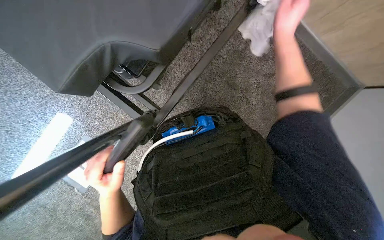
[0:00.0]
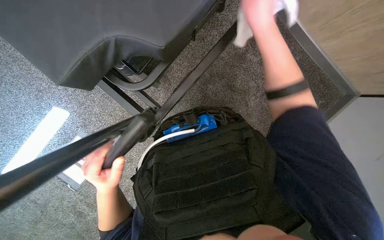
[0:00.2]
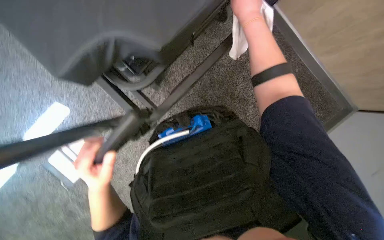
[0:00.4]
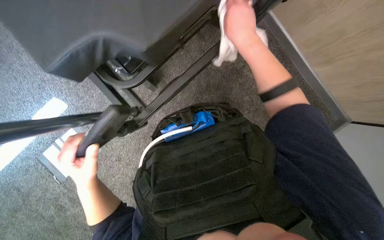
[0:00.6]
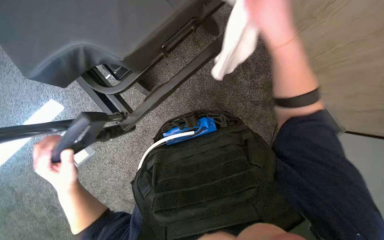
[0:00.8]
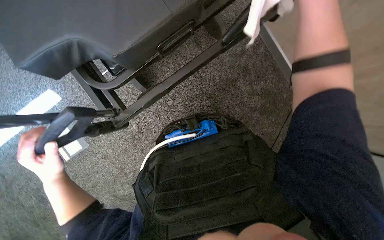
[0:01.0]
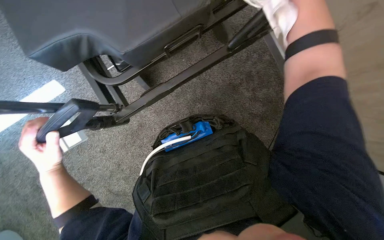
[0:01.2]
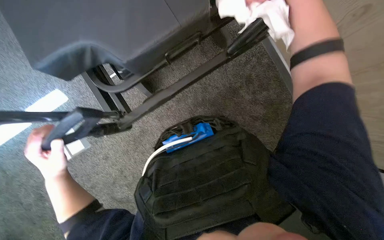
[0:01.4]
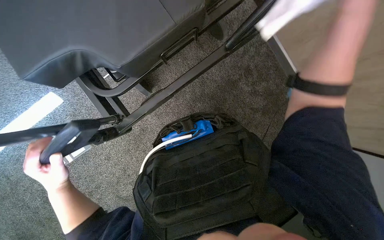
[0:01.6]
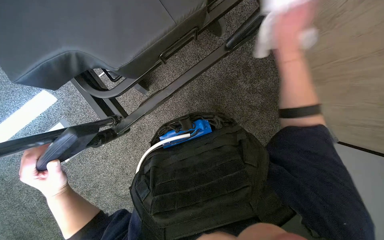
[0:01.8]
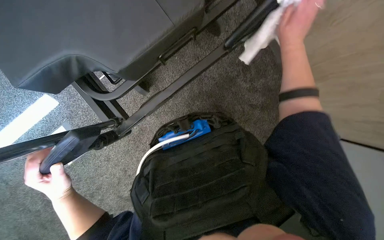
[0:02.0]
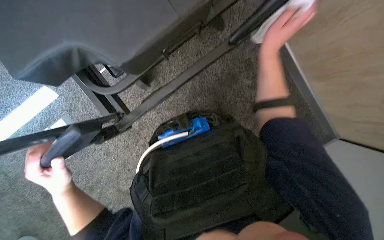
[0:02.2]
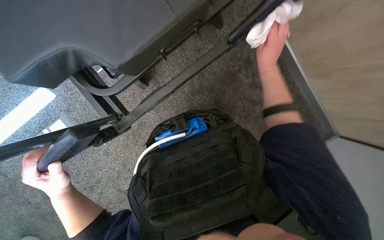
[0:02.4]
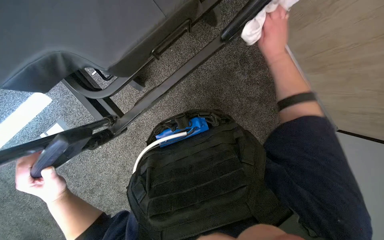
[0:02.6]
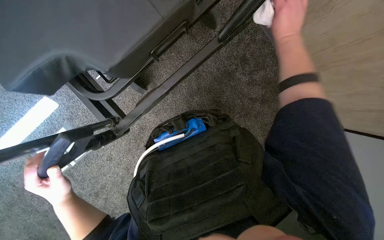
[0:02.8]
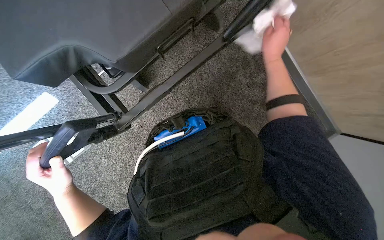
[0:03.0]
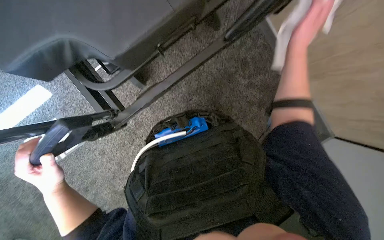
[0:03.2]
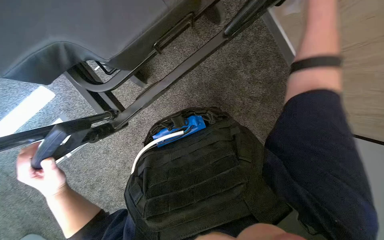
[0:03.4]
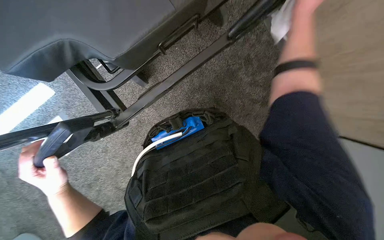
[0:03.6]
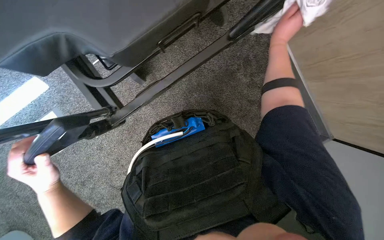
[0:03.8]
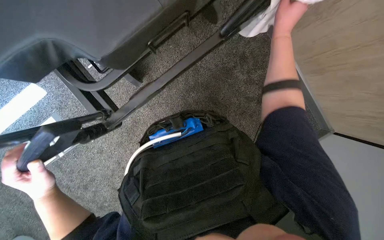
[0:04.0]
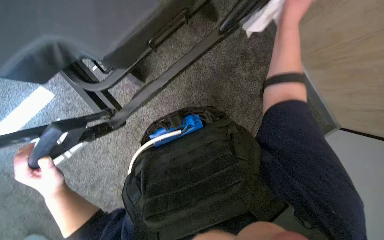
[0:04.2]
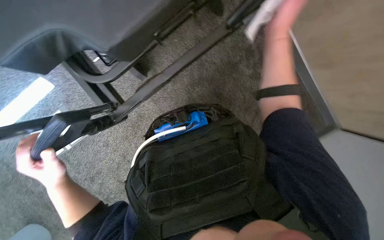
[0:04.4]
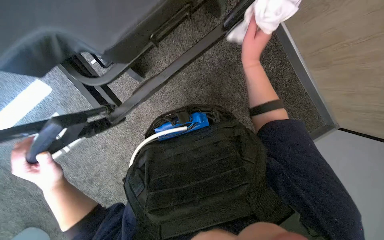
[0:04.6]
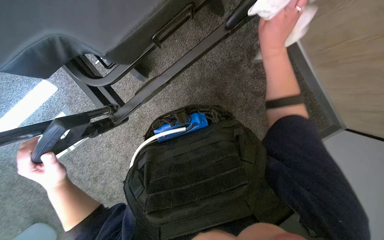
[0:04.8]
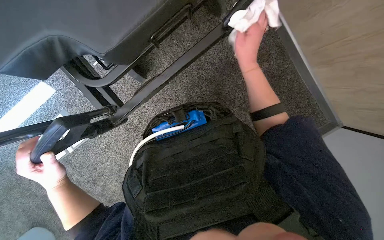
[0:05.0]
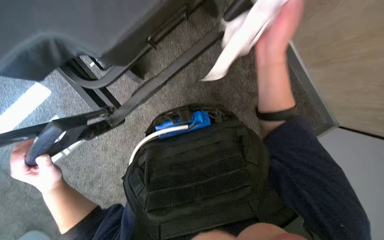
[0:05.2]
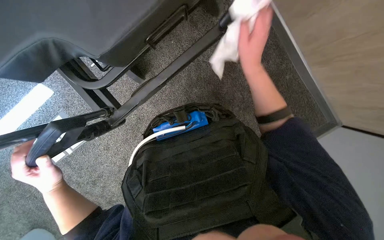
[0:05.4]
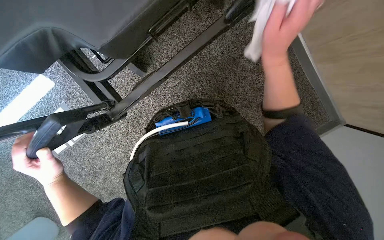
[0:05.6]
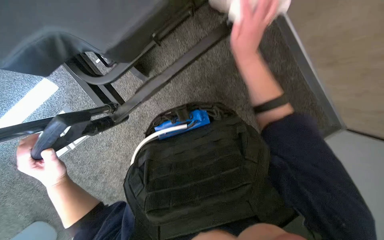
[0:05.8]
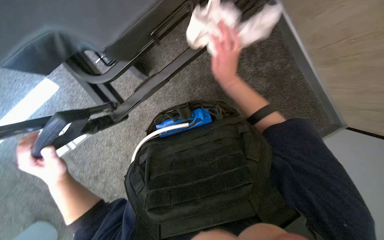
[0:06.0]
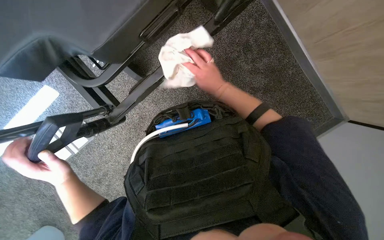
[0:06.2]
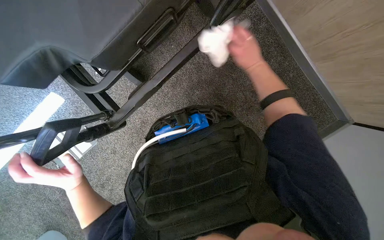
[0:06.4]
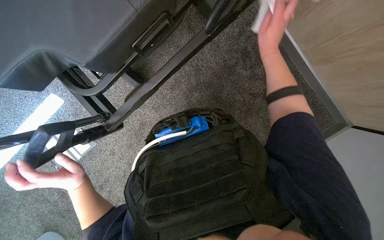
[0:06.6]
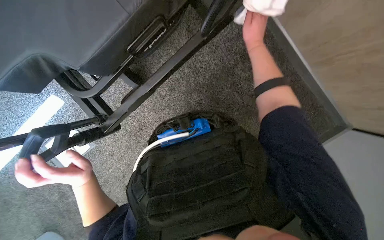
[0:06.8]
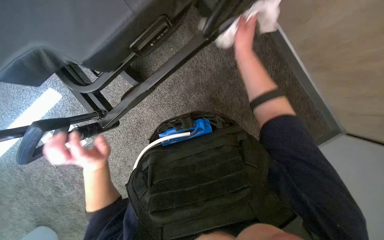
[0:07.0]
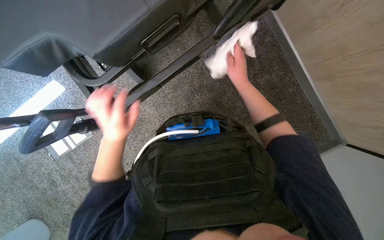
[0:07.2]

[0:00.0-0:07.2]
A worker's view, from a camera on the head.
Job: wiping surfaces.
The whole recording: Wiping stretcher frame. The worker wipes the metal frame and various components of the stretcher.
0:02.8 to 0:04.4: The right hand goes approximately 10 cm to the left.
0:05.8 to 0:07.2: The left hand goes roughly 20 cm to the right and up the picture. Meanwhile the right hand swings up and down the picture, about 15 cm each way, with 2 reversals.

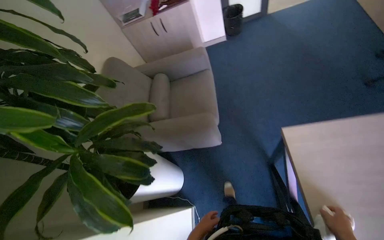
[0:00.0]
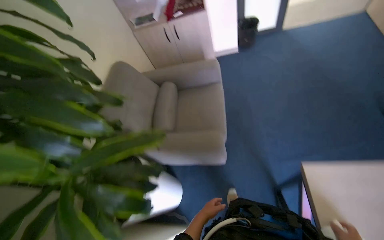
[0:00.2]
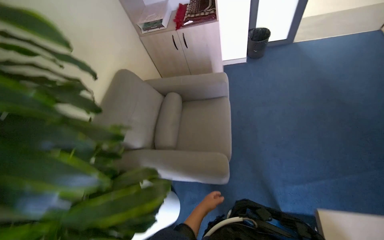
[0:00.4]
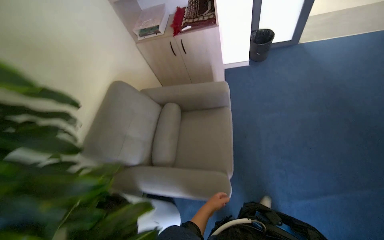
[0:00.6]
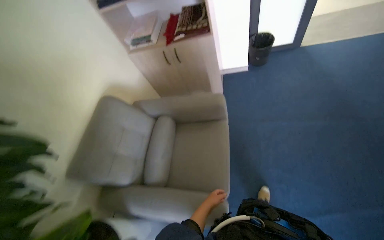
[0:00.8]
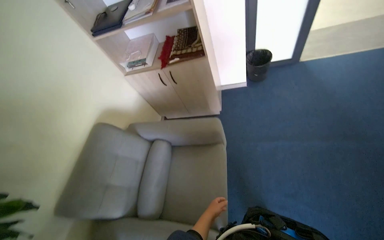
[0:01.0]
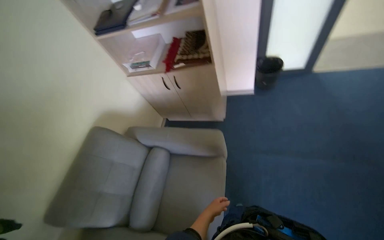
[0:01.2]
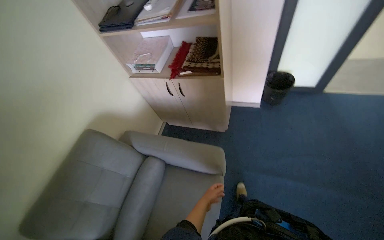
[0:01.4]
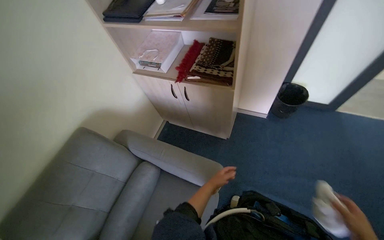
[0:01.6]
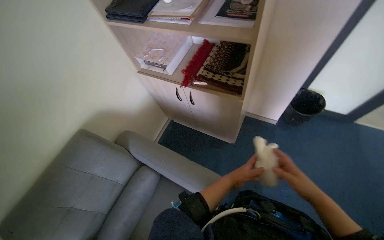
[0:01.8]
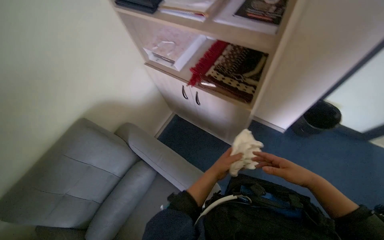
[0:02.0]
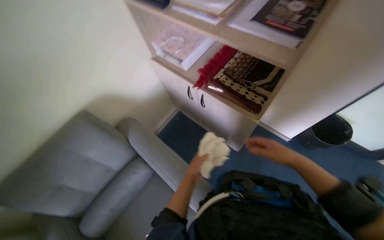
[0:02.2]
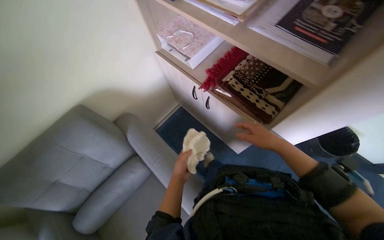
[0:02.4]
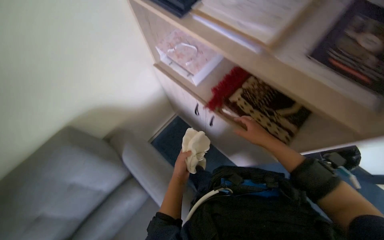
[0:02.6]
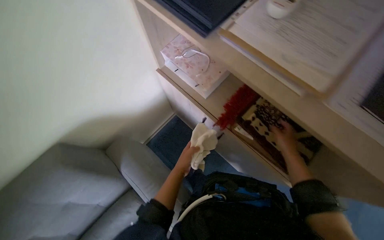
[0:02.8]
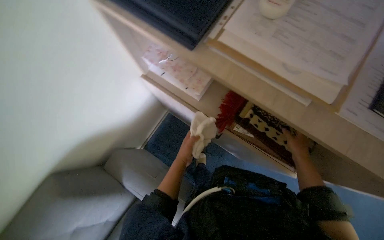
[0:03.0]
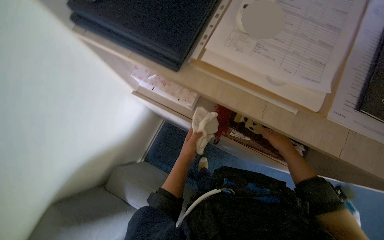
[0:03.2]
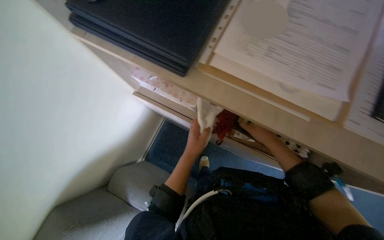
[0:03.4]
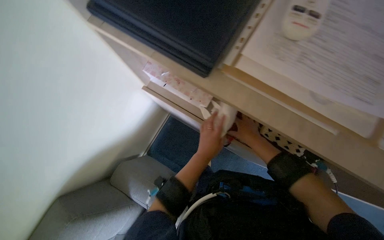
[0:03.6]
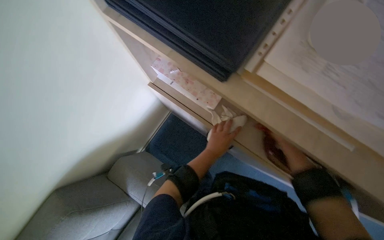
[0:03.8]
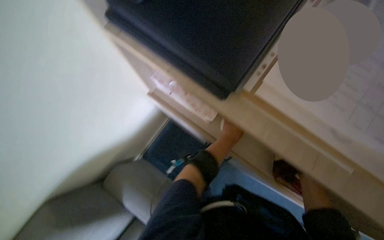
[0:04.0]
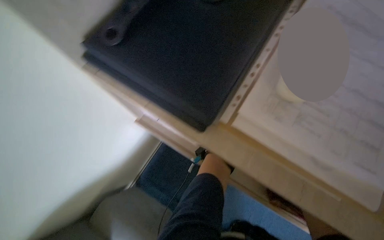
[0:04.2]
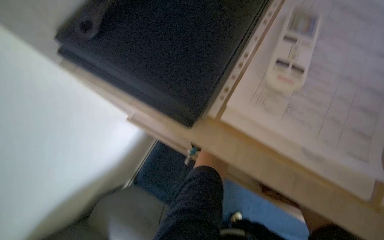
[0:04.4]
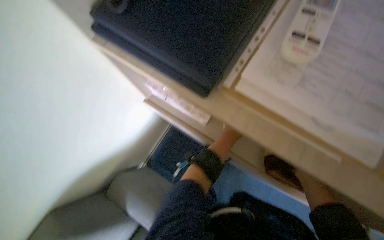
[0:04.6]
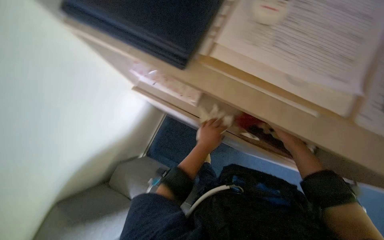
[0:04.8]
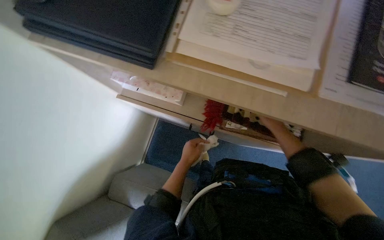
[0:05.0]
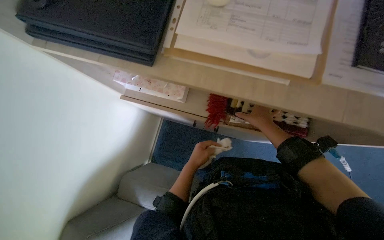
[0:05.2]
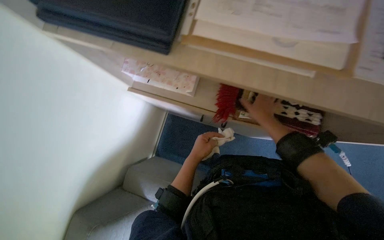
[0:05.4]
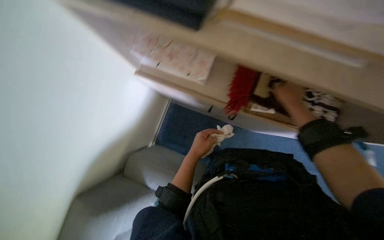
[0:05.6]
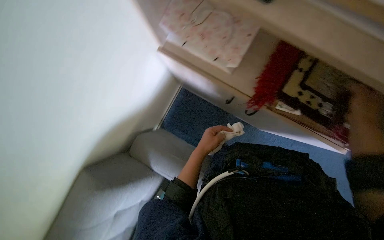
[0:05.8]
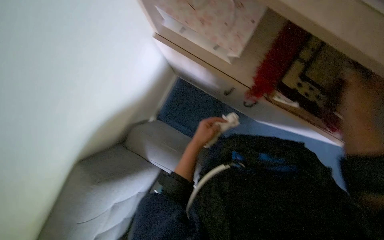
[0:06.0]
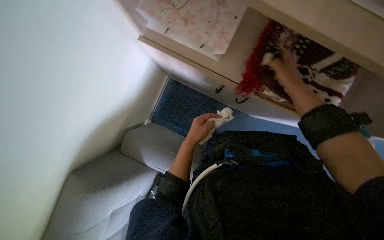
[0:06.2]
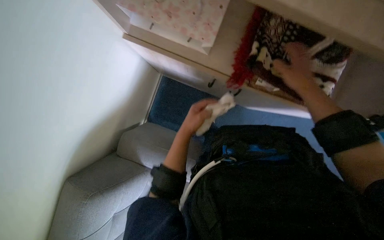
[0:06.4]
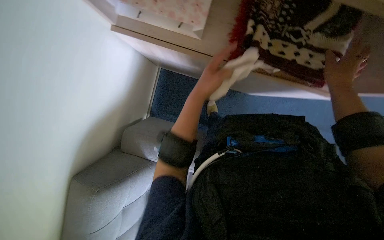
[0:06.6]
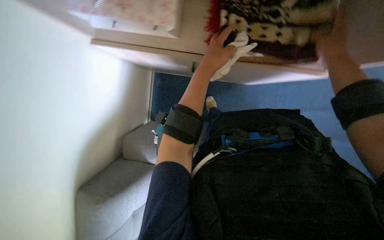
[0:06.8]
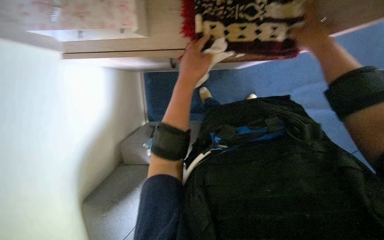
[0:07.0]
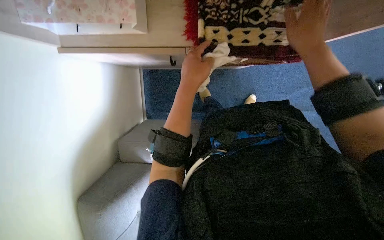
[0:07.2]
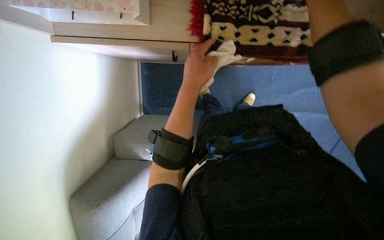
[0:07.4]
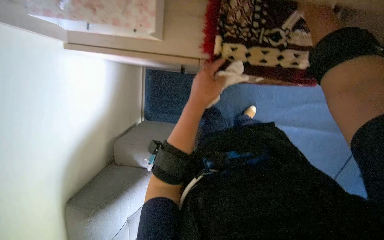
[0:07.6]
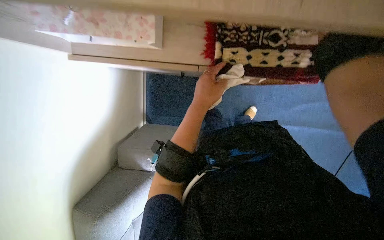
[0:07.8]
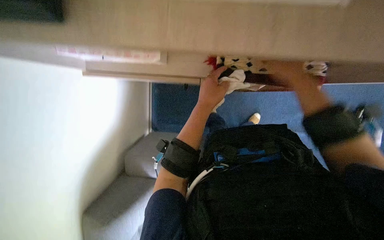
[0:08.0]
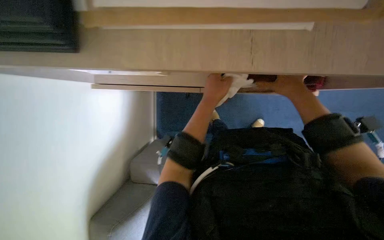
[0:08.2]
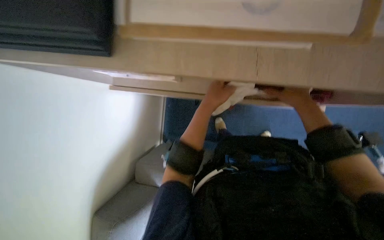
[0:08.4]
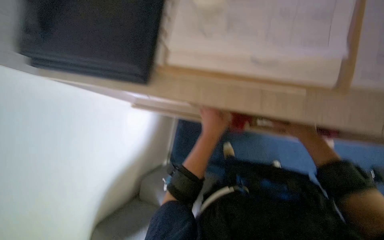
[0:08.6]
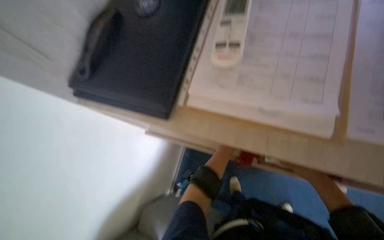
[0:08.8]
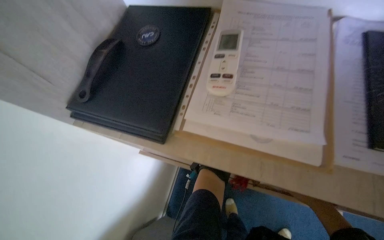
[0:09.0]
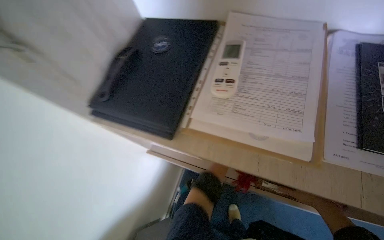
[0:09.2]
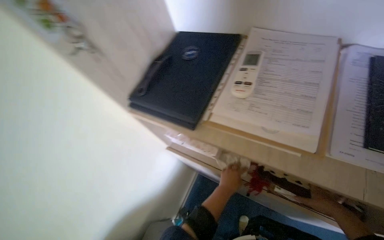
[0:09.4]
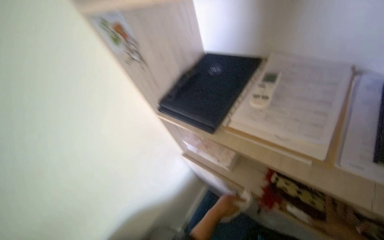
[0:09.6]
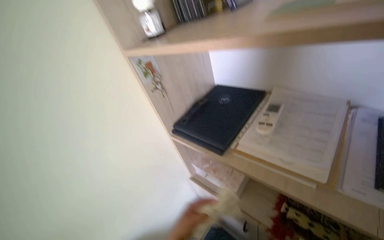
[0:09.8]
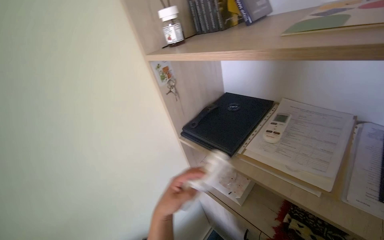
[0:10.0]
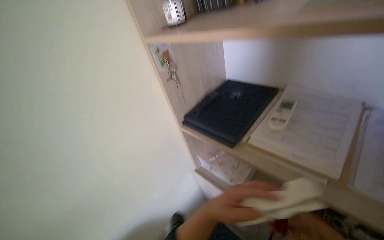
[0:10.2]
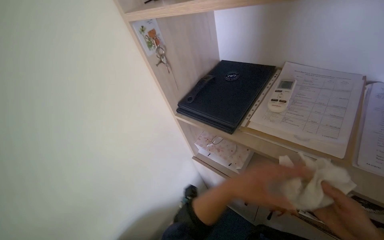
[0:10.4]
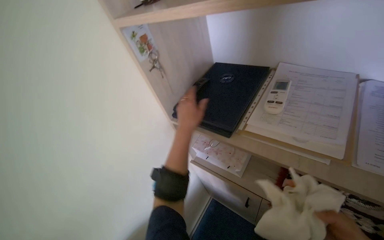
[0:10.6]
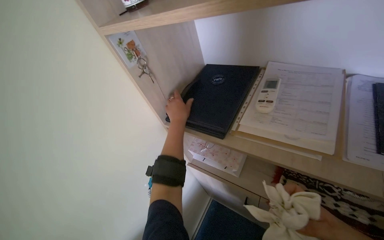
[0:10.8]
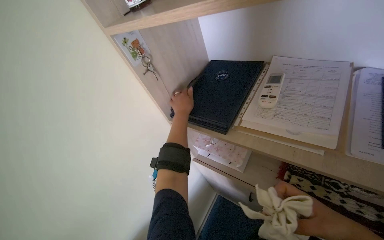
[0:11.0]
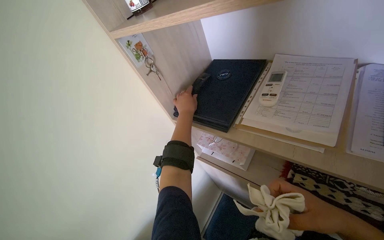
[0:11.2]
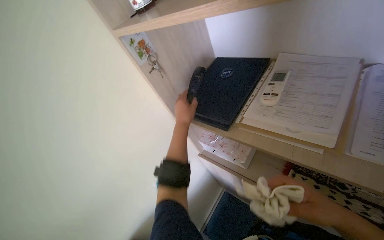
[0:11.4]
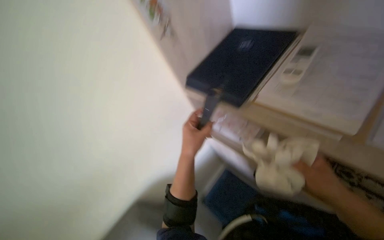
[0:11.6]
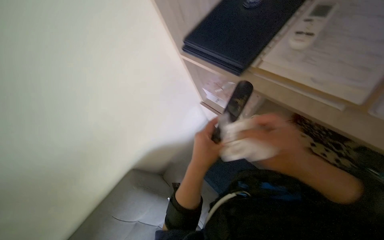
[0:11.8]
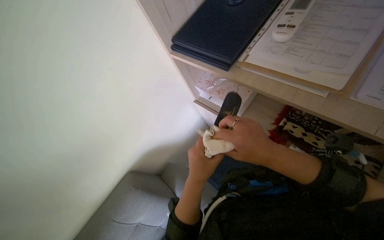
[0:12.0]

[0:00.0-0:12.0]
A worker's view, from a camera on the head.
Job: wiping surfaces.
The whole recording: Wiping office shelves and items. The worker wipes various items and surfaces on the office shelves with a cloth.
0:00.0 to 0:01.6: The head travels roughly 1 m.
0:01.6 to 0:03.0: The wearer moves some 60 cm. The view tilts approximately 20 degrees downward.
0:03.0 to 0:04.4: The left hand travels to the right and farther from the camera by about 25 cm.
0:04.4 to 0:06.0: The view tilts roughly 25 degrees downward. The left hand shifts about 20 cm to the left.
0:06.0 to 0:07.6: The right hand is displaced up the picture by some 10 cm. Meanwhile the left hand shifts roughly 15 cm up the picture and nearer to the camera.
0:07.6 to 0:09.0: The view tilts approximately 40 degrees upward.
0:09.0 to 0:10.4: The head turns to the left by about 20 degrees. The view tips upward by roughly 15 degrees.
0:10.4 to 0:12.0: The camera pitches downward, by roughly 15 degrees.
